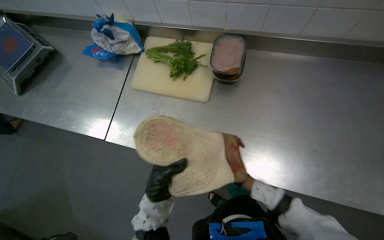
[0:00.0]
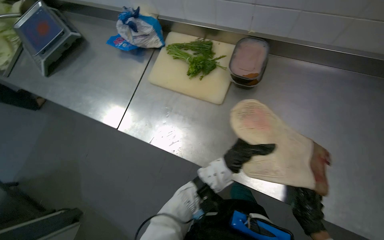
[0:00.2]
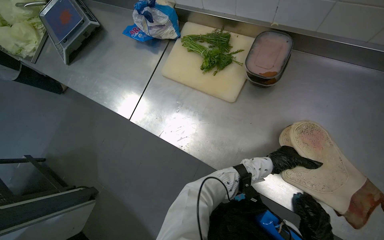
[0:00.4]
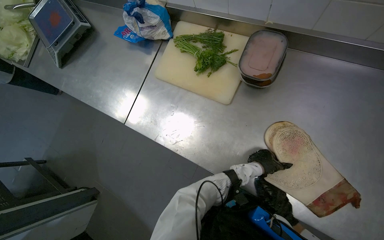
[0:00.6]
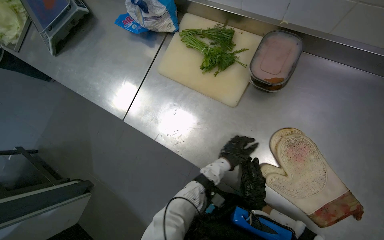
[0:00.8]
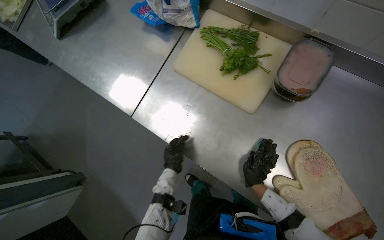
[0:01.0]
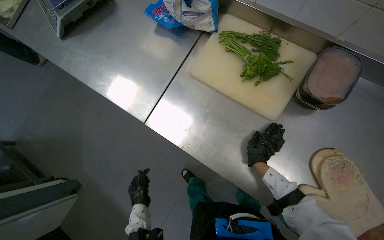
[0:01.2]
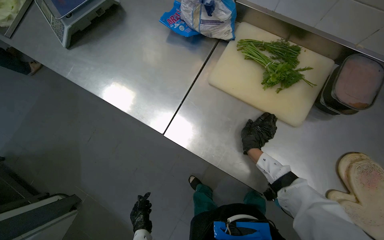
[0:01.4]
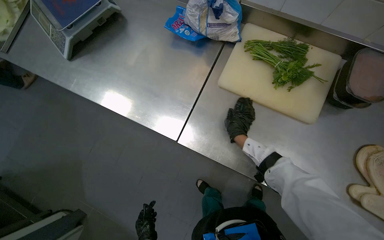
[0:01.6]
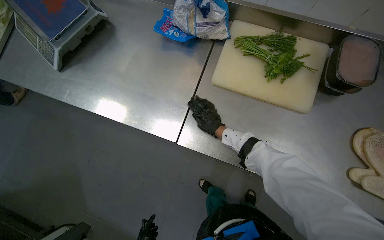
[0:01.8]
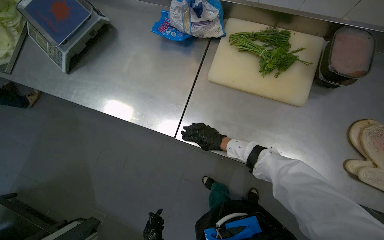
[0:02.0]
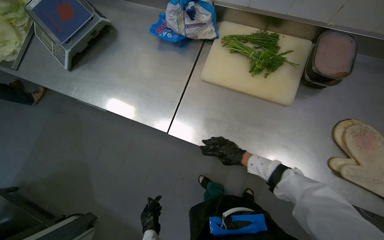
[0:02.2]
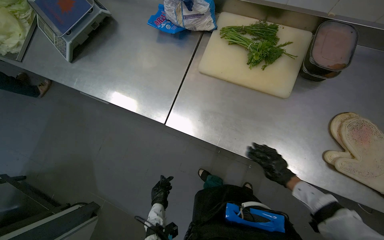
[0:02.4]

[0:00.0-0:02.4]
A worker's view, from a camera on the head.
Job: cleaning kitchen.
The whole recording: Wiping kitchen counter. The worker wipes the stainless steel kitchen counter with a cloth.
0:00.0 to 0:01.2: The left hand shifts roughly 35 cm to the right, farther from the camera and up the picture.
0:01.2 to 0:02.4: The left hand moves down the picture, approximately 20 cm, and reaches about 40 cm to the left, then returns.

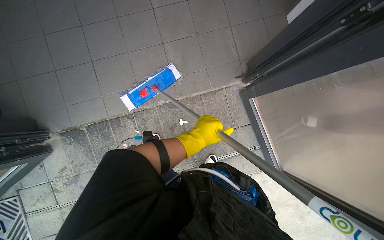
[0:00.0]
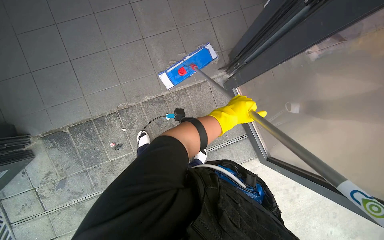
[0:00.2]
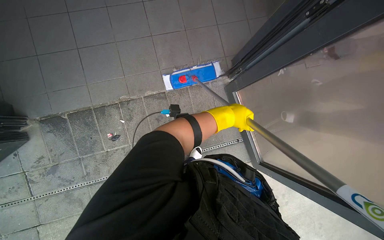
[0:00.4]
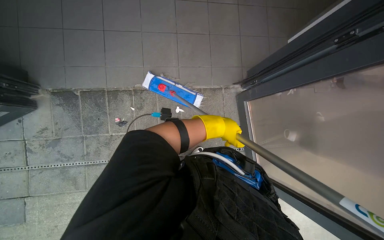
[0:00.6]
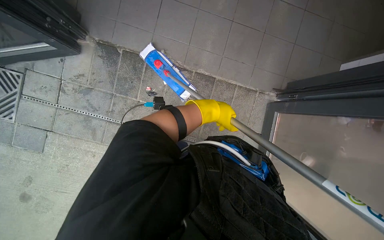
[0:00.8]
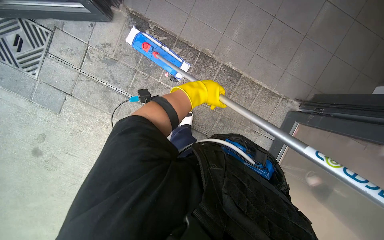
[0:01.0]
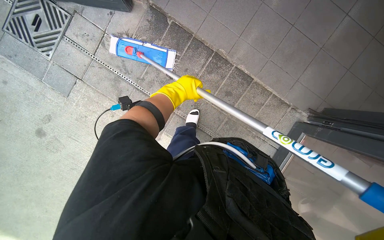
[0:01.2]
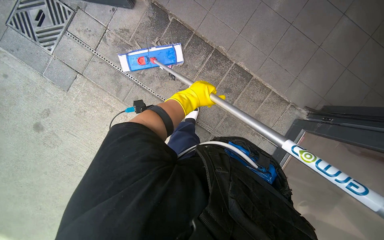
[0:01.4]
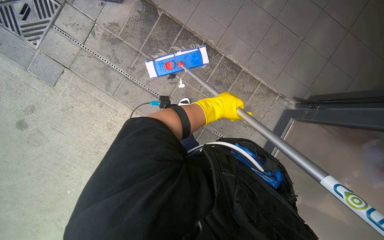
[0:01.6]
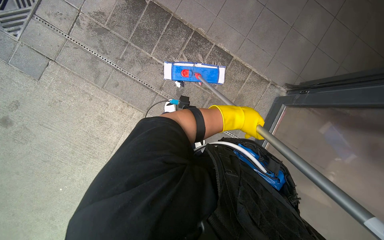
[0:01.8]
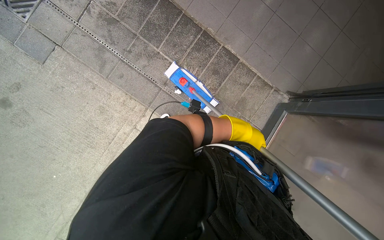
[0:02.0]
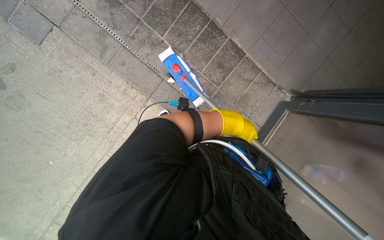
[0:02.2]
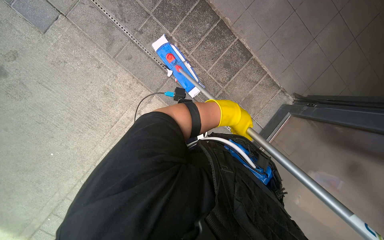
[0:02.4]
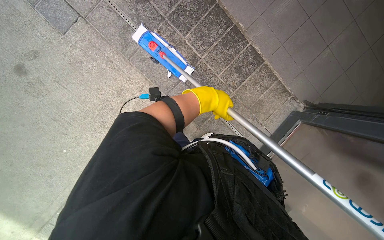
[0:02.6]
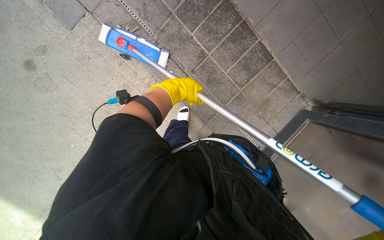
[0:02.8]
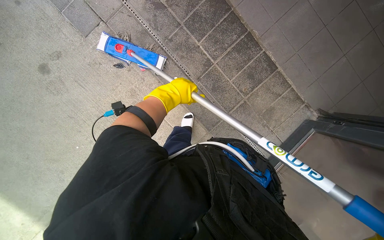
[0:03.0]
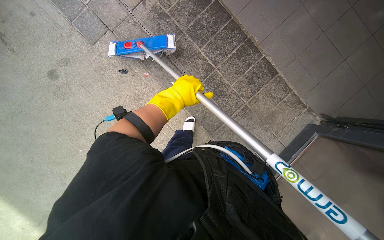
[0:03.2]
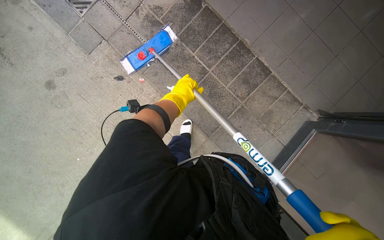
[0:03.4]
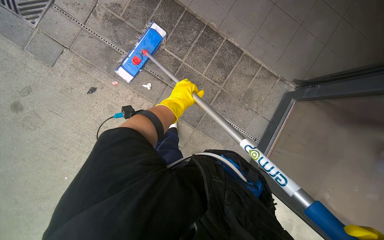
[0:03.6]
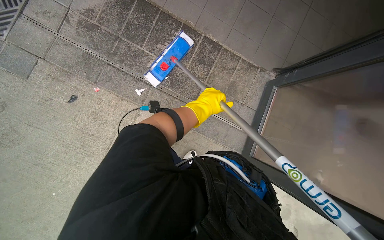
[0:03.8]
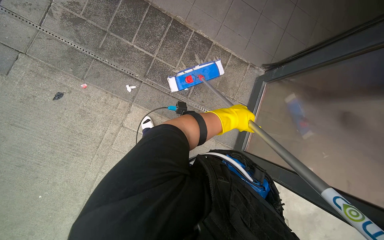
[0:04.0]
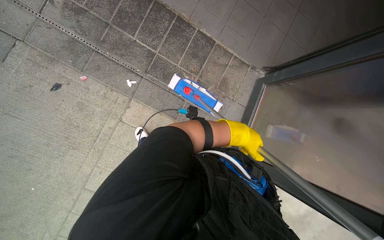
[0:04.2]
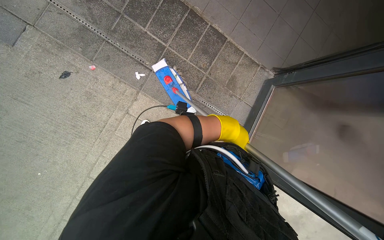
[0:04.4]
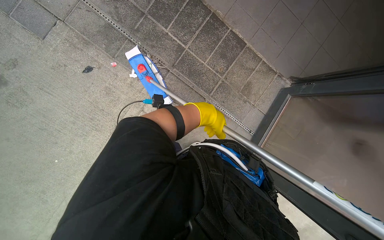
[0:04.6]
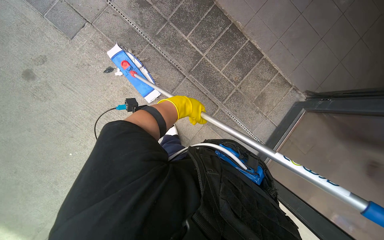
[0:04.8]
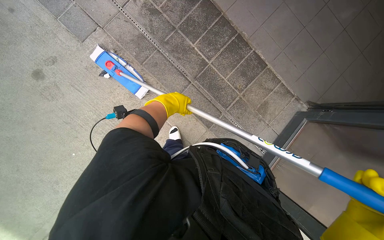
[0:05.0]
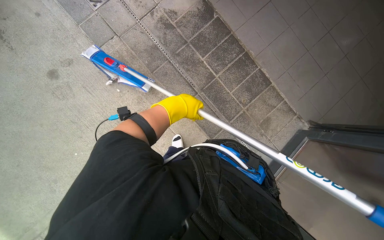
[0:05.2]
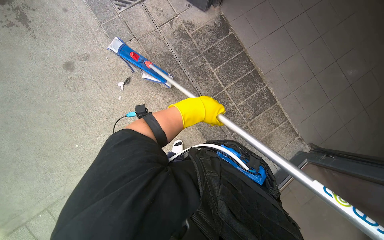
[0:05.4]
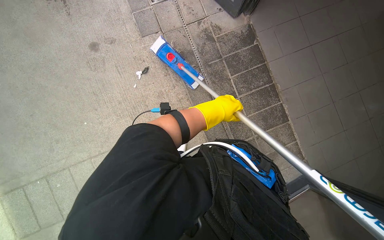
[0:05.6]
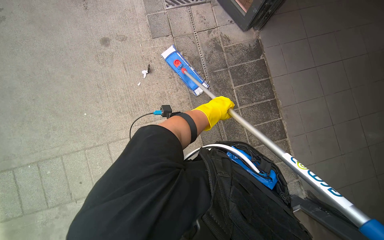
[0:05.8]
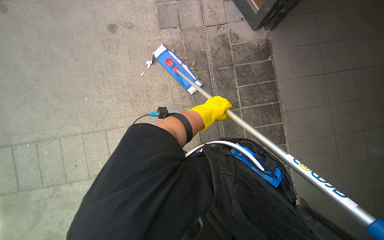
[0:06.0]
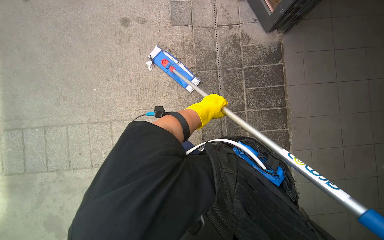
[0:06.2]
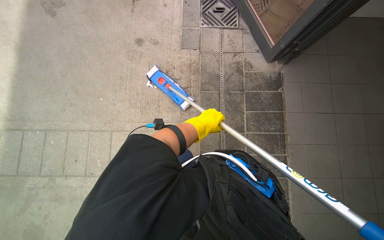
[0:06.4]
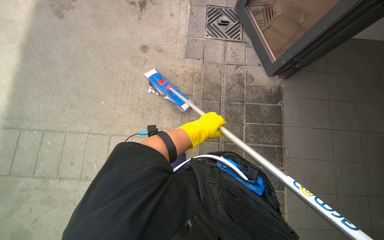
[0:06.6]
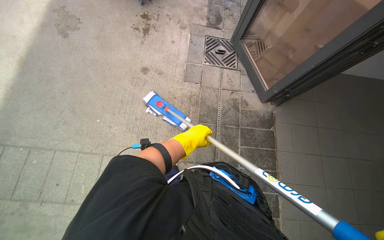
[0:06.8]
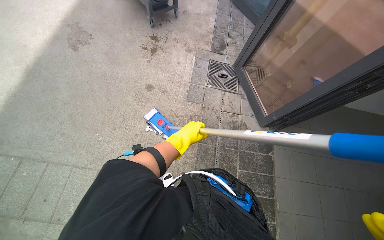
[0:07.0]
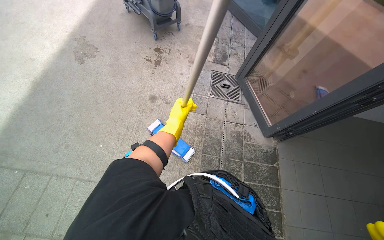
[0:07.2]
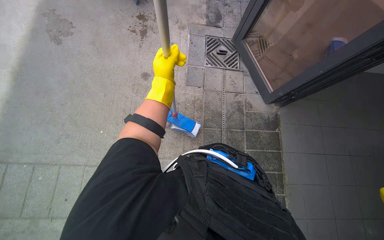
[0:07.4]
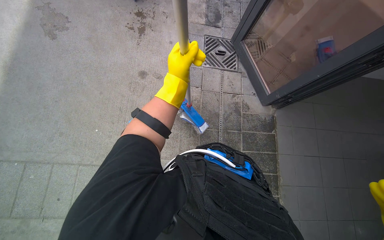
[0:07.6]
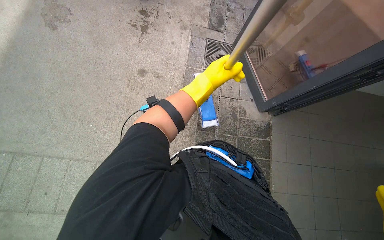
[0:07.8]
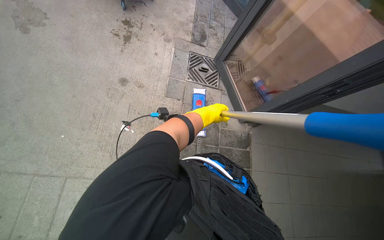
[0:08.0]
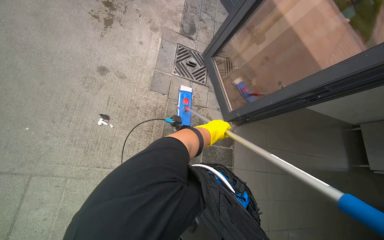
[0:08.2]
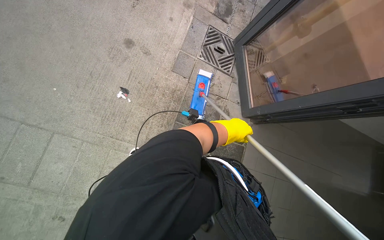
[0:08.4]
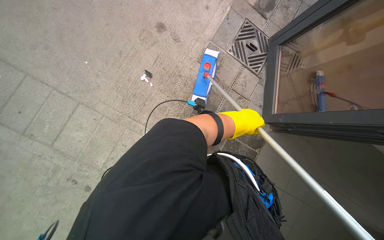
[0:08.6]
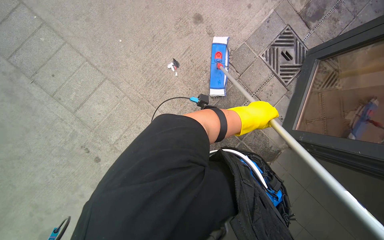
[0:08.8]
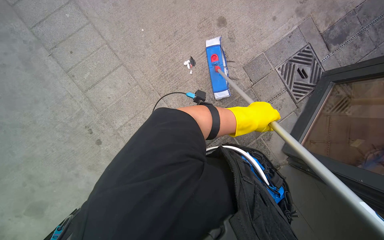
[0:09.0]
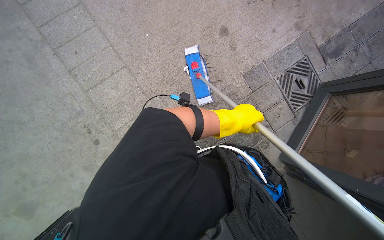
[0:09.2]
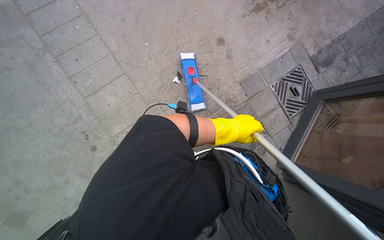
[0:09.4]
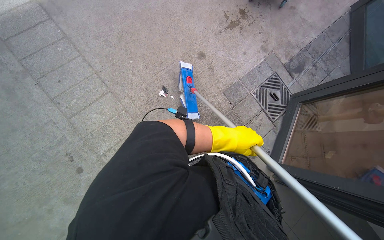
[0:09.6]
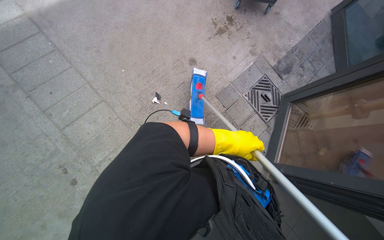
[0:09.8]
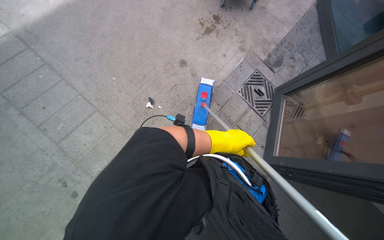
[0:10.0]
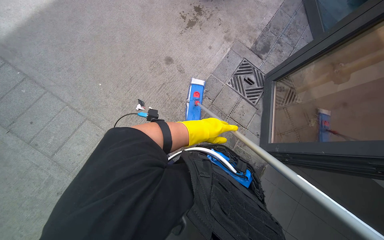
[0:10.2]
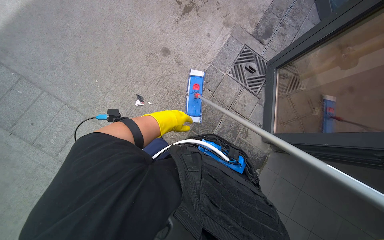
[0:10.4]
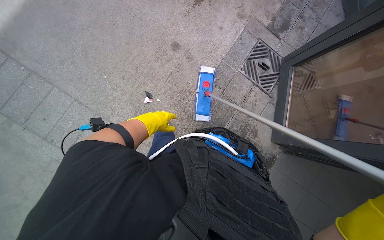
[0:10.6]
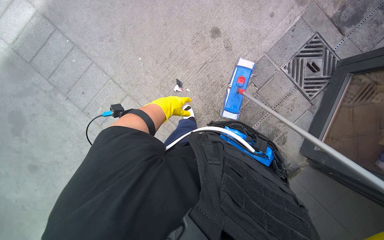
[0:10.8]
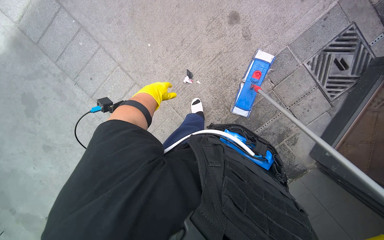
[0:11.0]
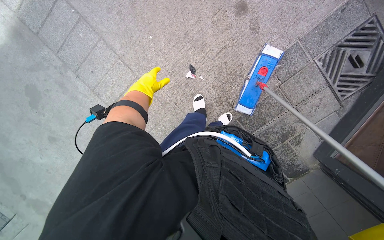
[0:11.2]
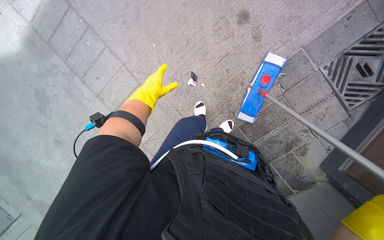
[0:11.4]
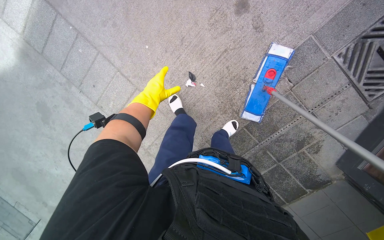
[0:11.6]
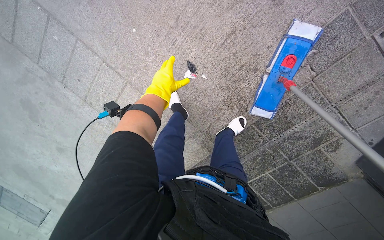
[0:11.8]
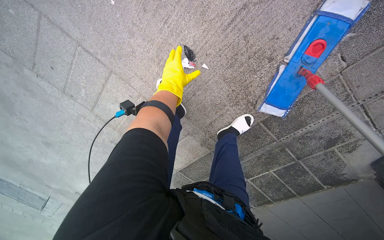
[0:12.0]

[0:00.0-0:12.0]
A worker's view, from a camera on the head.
Job: managing trash.
The whole recording: Collecting trash from floor. The worker uses a mop to gather trash and then picks it up from the floor.
0:00.0 to 0:01.6: The camera is carried about 40 cm. The scene rotates clockwise by about 50 degrees.
0:04.4 to 0:06.0: The scene turns approximately 50 degrees clockwise in the picture.
0:06.0 to 0:07.6: The view tips upward by some 10 degrees. The left hand travels up the picture and to the left by some 40 cm.
0:07.6 to 0:09.0: The scene rotates clockwise by roughly 50 degrees.
0:10.4 to 0:12.0: The camera travels some 80 cm. The wearer looks roughly 20 degrees further to the left. The view tips downward by approximately 40 degrees.

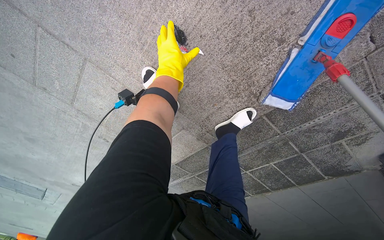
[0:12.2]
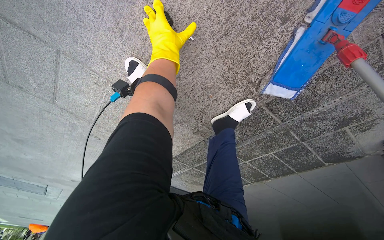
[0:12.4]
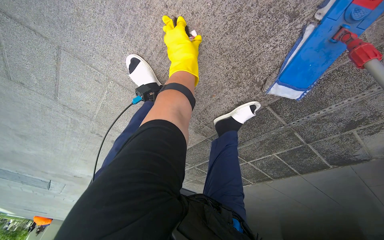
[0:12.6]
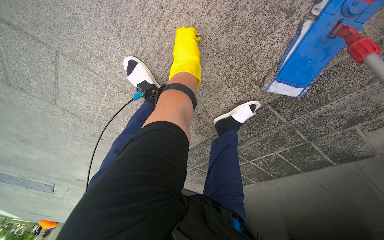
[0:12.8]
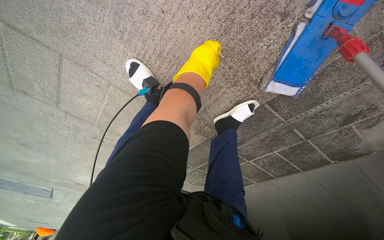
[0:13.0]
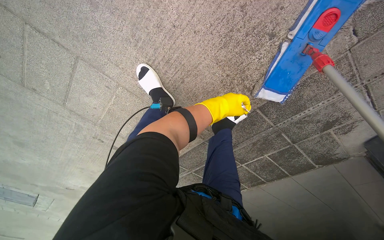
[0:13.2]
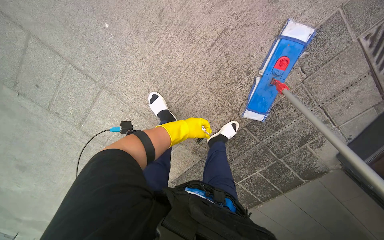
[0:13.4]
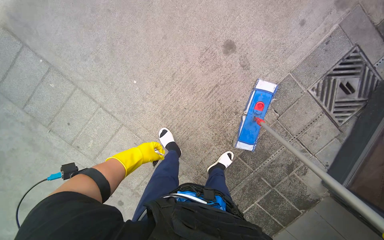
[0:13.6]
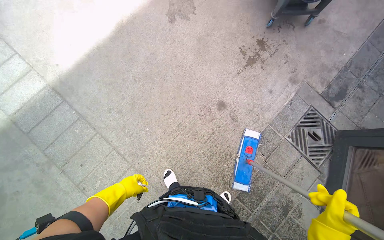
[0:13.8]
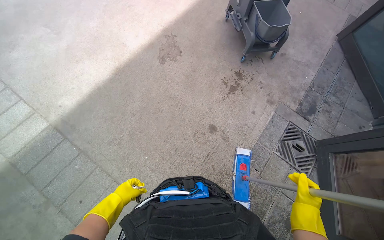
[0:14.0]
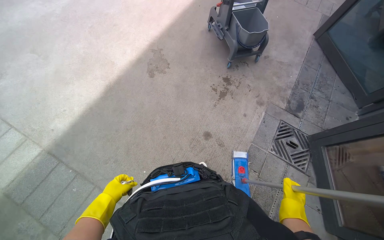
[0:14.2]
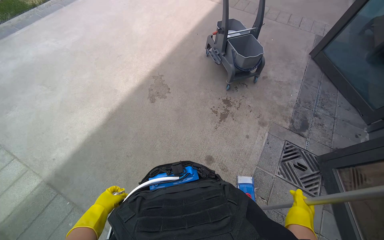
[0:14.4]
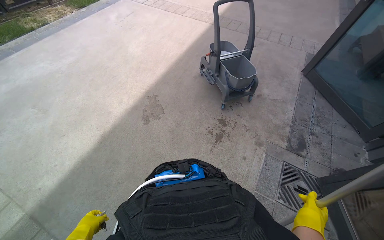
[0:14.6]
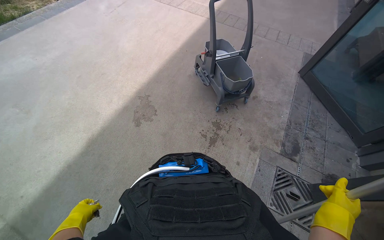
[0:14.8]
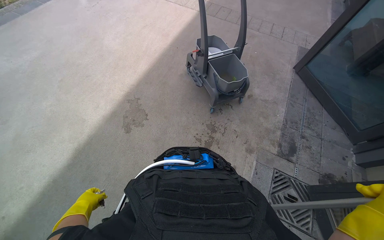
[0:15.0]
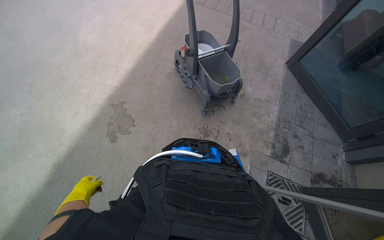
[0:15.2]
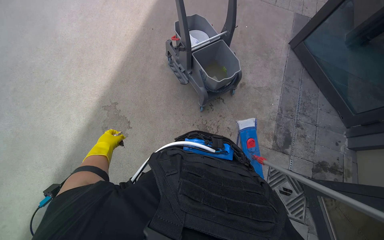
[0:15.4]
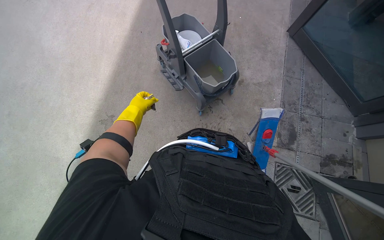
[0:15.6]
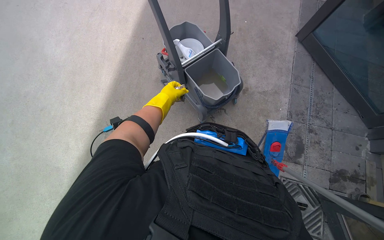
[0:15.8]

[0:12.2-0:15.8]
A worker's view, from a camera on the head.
Job: managing trash.
The whole recording: Collecting trash from floor. The worker uses a mop to gather trash and then picks it up from the floor.
0:12.2 to 0:14.0: The head travels approximately 80 cm. The camera pitches upward, by some 60 degrees.
0:14.0 to 0:15.8: The camera is carried roughly 1 m.

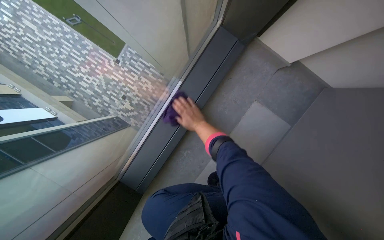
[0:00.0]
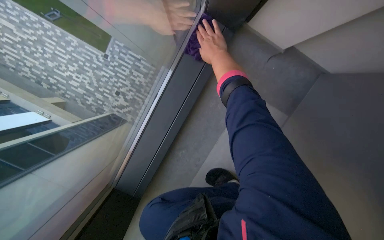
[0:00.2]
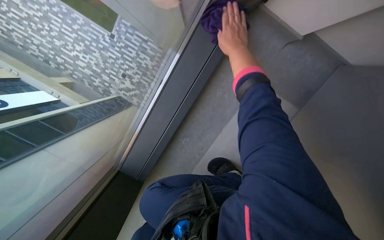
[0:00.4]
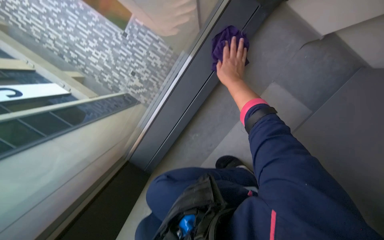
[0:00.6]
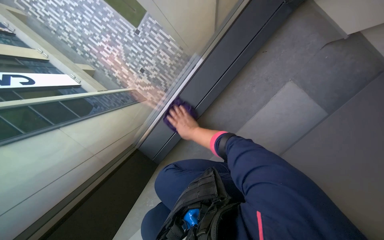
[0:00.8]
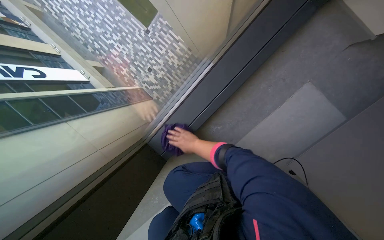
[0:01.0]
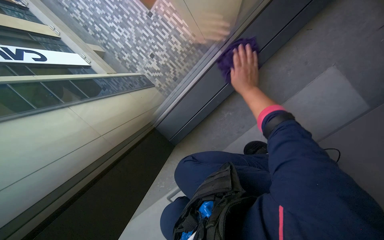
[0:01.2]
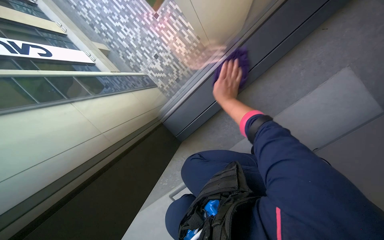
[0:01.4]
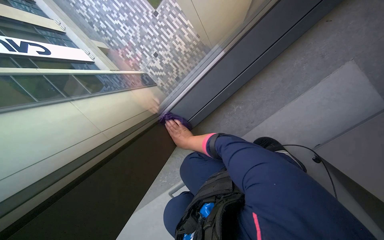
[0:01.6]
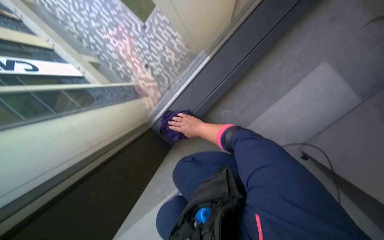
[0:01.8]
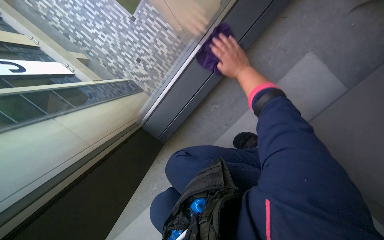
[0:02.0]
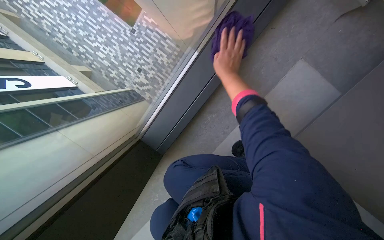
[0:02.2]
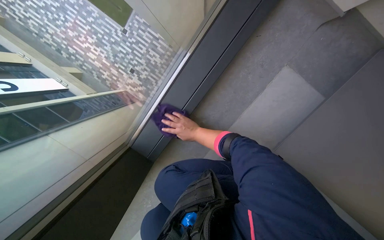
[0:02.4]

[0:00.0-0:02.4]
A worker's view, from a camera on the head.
Job: wiping surfaces.
The whole recording: Wiping window frame. The worker wipes the window frame with a purple cloth.
0:00.0 to 0:01.2: The wearer looks roughly 10 degrees further downward. The right hand travels up the picture and back again, some 30 cm each way.
